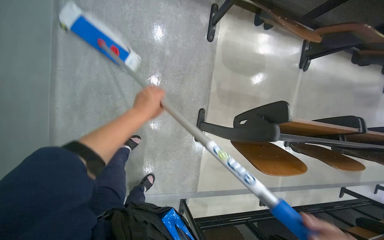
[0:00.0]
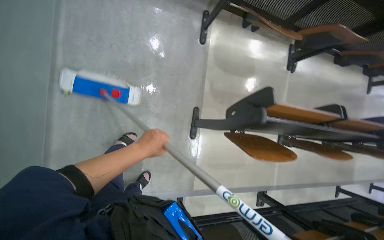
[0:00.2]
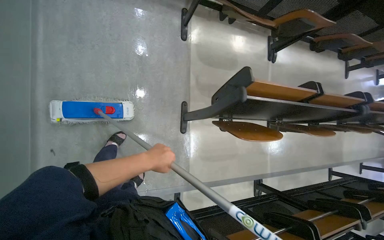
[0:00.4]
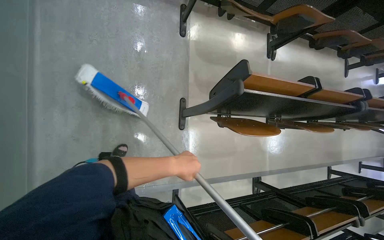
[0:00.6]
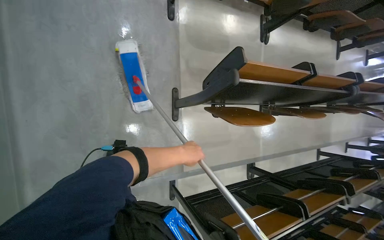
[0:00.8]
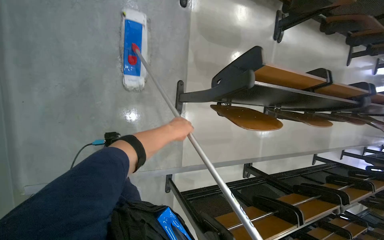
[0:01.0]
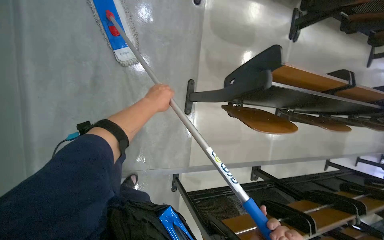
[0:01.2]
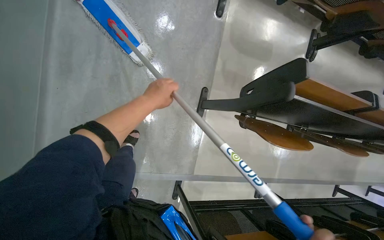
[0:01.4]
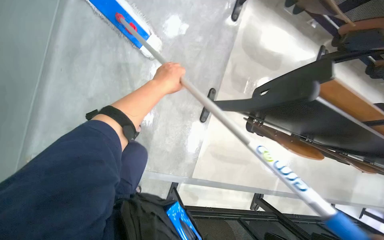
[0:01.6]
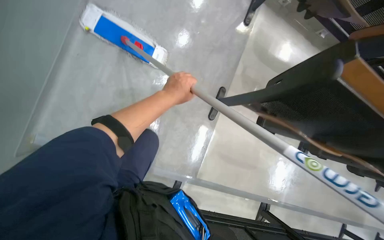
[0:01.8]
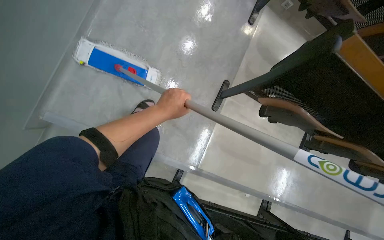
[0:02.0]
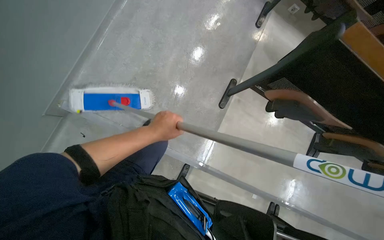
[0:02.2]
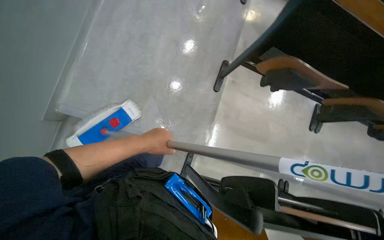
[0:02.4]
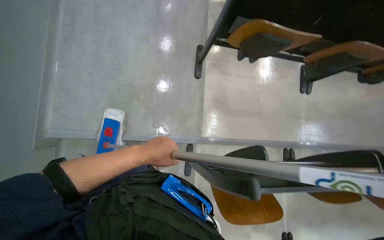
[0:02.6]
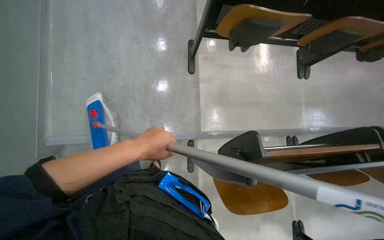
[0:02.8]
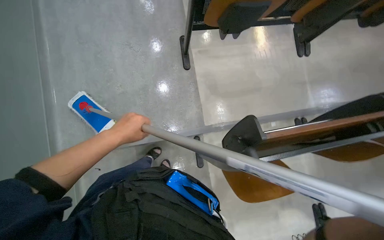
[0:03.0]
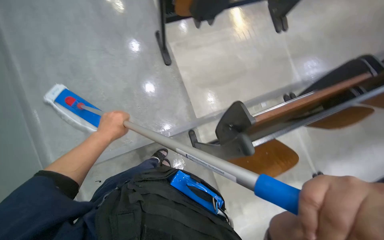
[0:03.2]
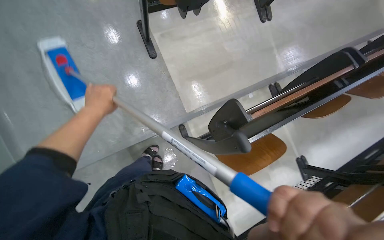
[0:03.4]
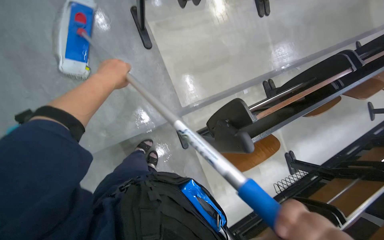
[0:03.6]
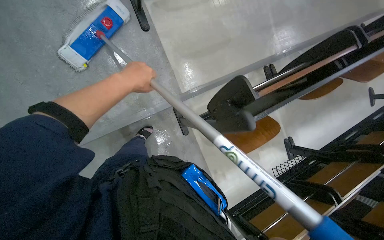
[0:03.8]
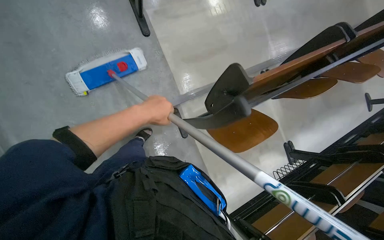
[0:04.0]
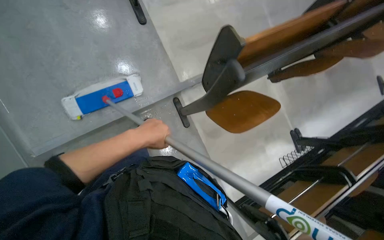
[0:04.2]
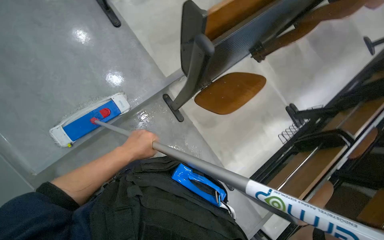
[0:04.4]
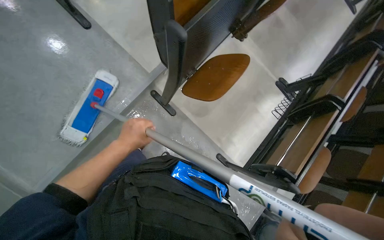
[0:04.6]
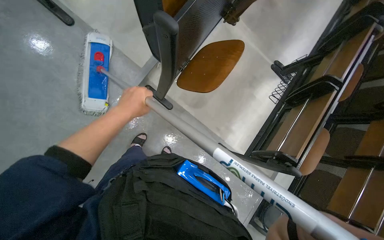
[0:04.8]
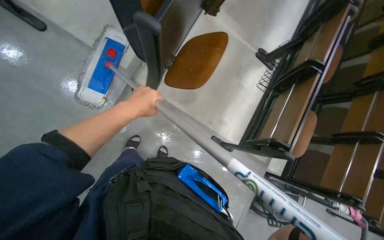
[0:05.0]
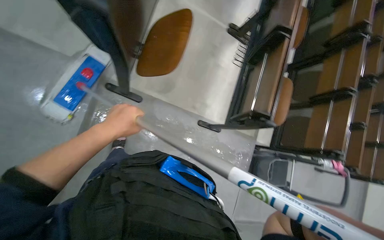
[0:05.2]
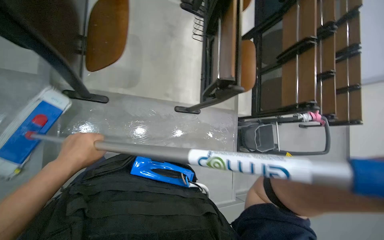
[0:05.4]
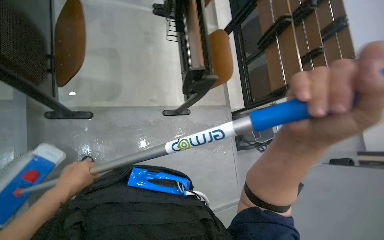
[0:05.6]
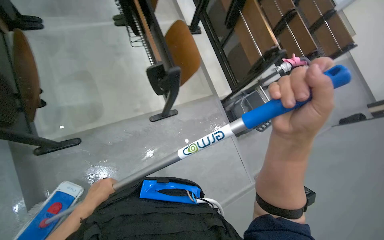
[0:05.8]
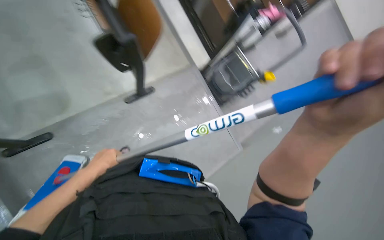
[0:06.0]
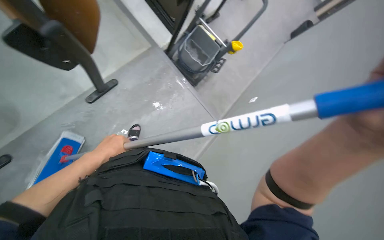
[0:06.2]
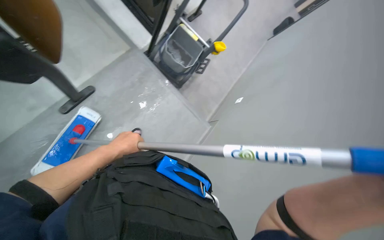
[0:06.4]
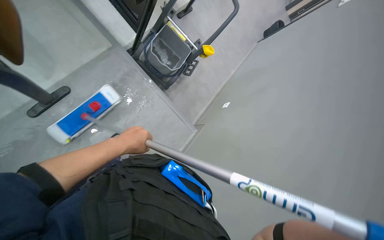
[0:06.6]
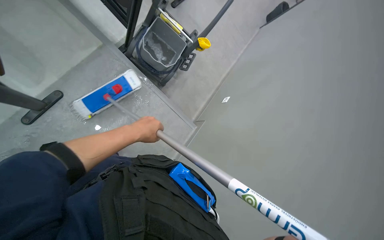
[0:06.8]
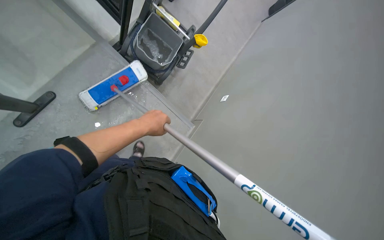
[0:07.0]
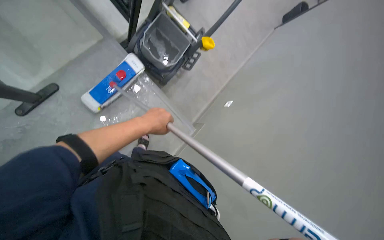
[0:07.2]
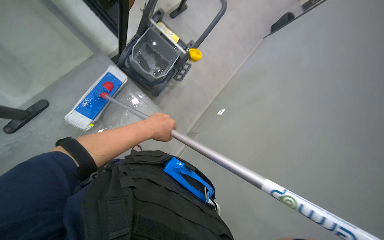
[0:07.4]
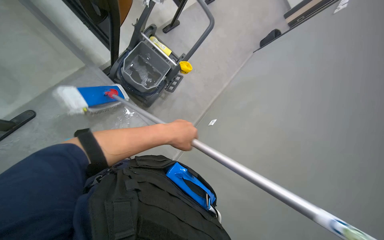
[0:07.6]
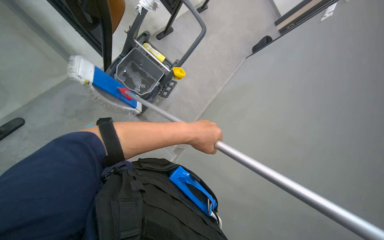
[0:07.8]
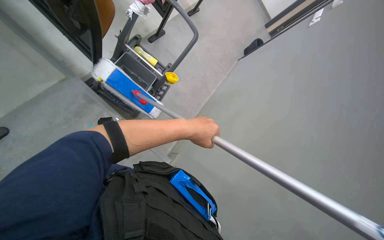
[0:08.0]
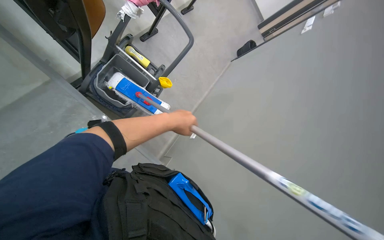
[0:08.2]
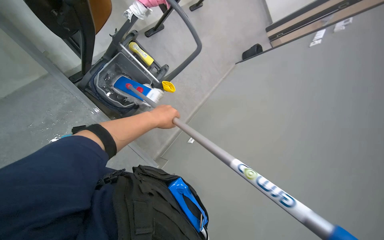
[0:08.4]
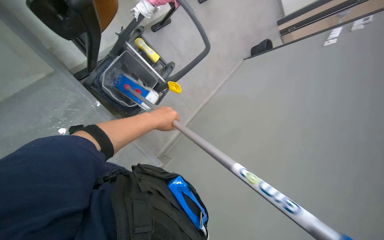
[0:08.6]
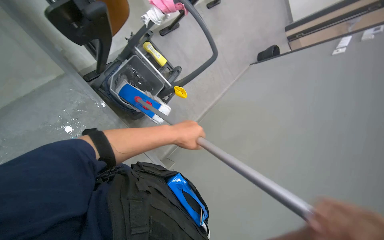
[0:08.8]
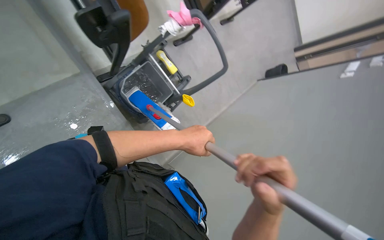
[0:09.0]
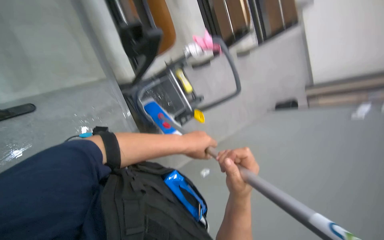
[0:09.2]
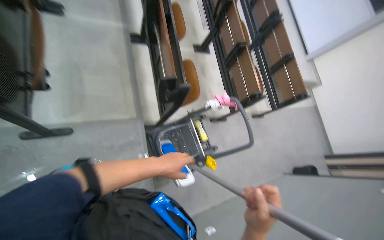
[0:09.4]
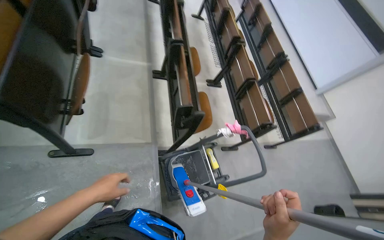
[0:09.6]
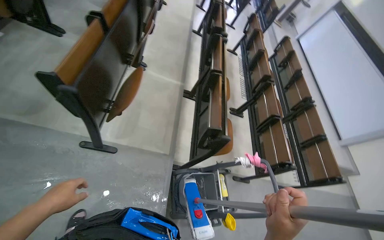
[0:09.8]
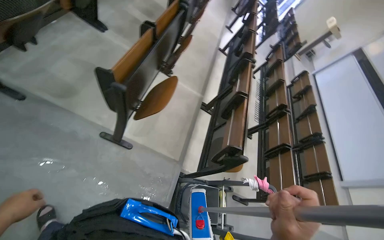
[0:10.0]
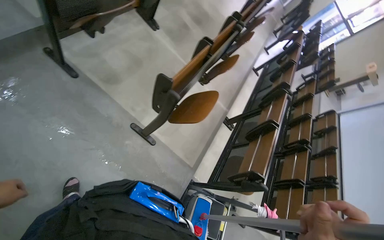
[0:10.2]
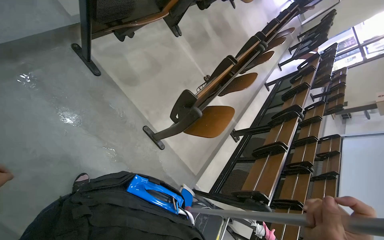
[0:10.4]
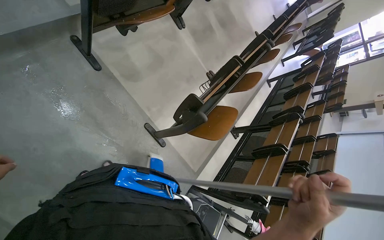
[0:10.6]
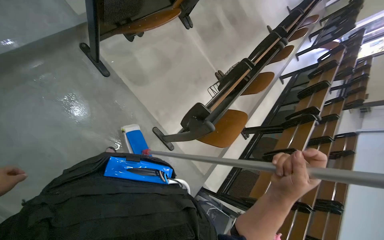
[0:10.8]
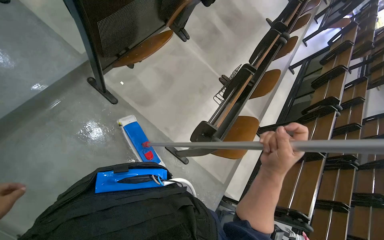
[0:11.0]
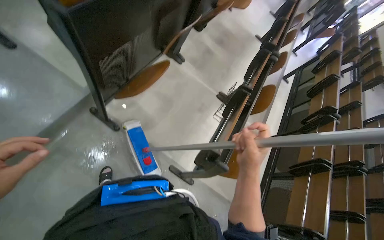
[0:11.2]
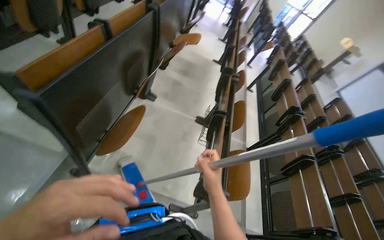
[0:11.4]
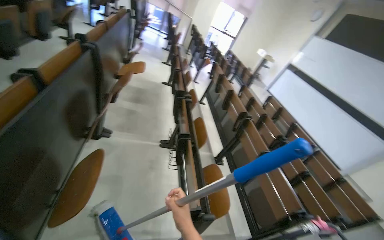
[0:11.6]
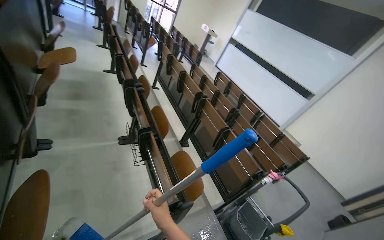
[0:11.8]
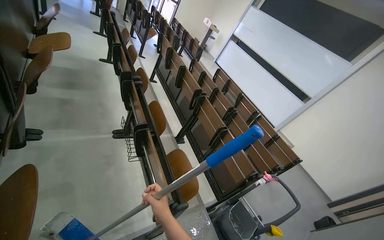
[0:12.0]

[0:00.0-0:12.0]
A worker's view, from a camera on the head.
Job: mopping floor.
The whole recording: Mopping lecture hall floor. The worker dips the mop into the bucket and mops the floor of the lecture hall.
0:00.0 to 0:01.6: The left hand travels down the picture and back again, roughly 30 cm each way.
0:01.6 to 0:03.0: The camera is carried about 60 cm. The scene turns some 30 degrees counterclockwise in the picture.
0:03.0 to 0:04.4: Everything in view rotates approximately 25 degrees counterclockwise. The left hand travels up the picture and back again, approximately 15 cm each way.
0:04.4 to 0:06.0: The head travels roughly 60 cm. The head rotates some 80 degrees to the right. The camera pitches downward, by some 25 degrees.
0:06.0 to 0:07.6: The wearer moves approximately 50 cm. The head rotates approximately 20 degrees to the right.
0:07.6 to 0:09.0: The left hand swings left and right, roughly 10 cm each way, with 2 reversals.
0:09.0 to 0:10.4: The wearer moves roughly 80 cm. The head turns to the left by some 70 degrees. The camera pitches upward, by some 55 degrees.
0:10.4 to 0:12.0: The wearer moves about 50 cm. The head turns to the right by about 55 degrees.

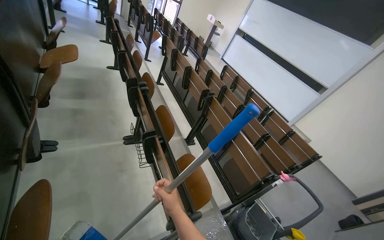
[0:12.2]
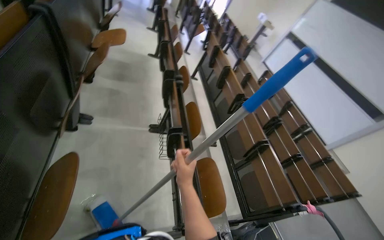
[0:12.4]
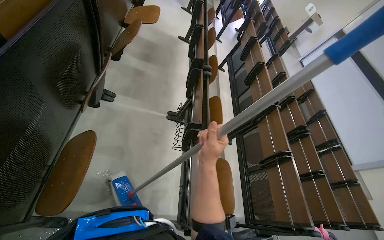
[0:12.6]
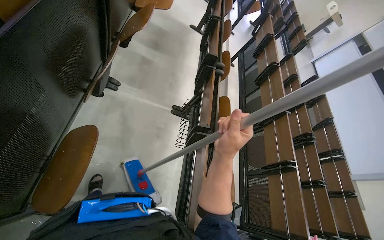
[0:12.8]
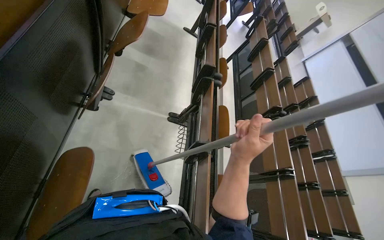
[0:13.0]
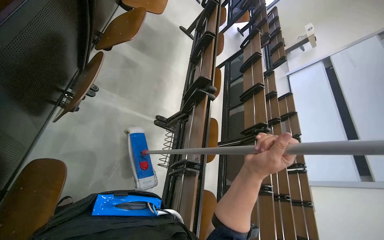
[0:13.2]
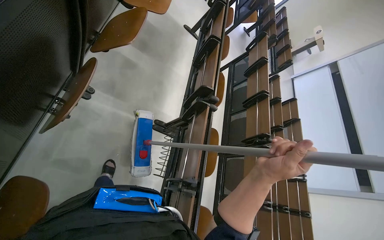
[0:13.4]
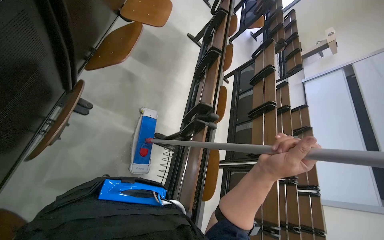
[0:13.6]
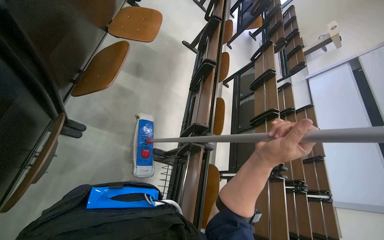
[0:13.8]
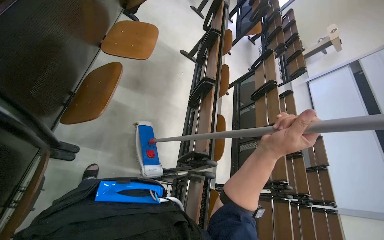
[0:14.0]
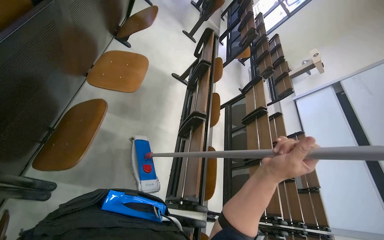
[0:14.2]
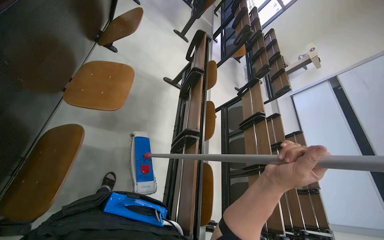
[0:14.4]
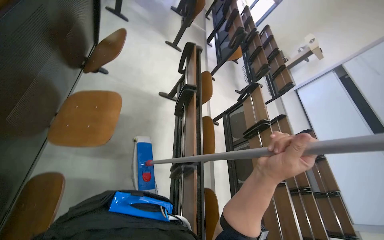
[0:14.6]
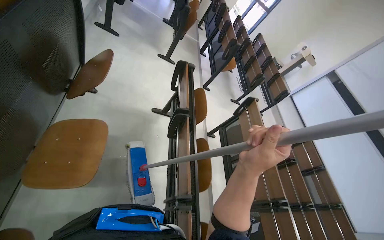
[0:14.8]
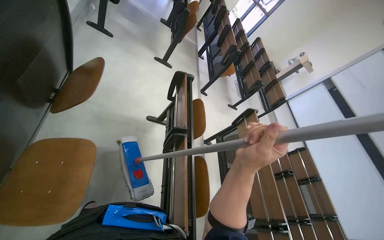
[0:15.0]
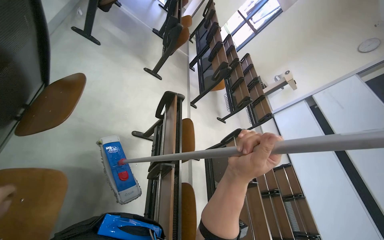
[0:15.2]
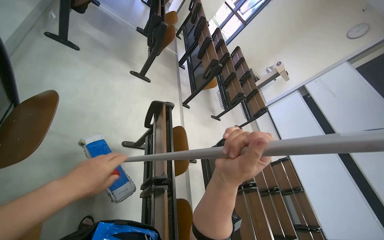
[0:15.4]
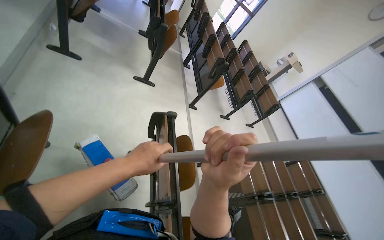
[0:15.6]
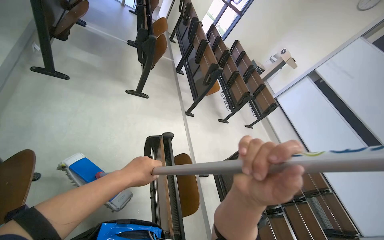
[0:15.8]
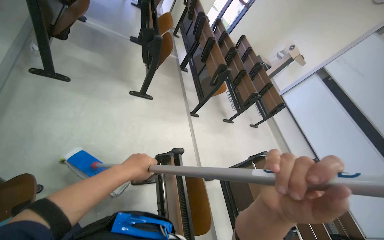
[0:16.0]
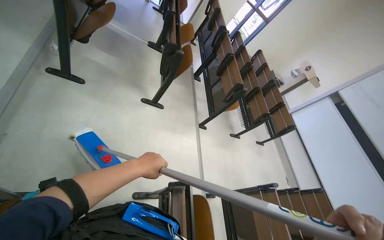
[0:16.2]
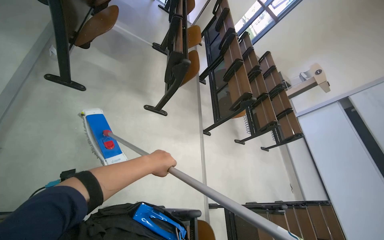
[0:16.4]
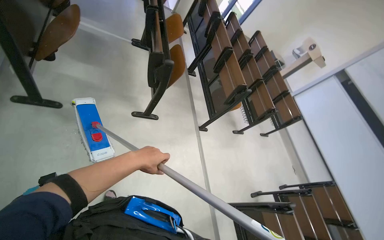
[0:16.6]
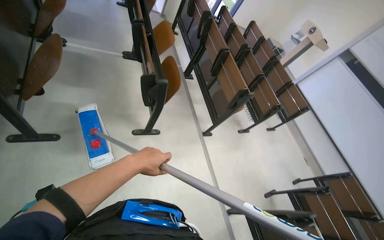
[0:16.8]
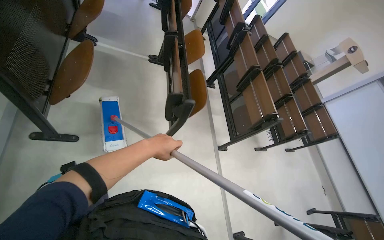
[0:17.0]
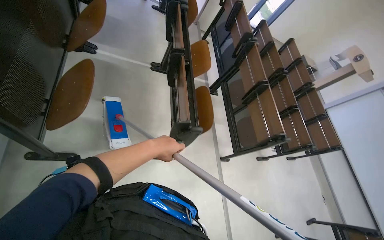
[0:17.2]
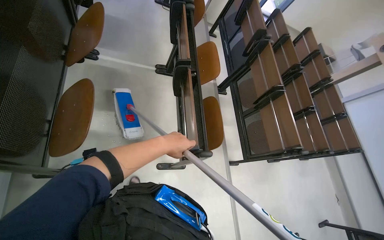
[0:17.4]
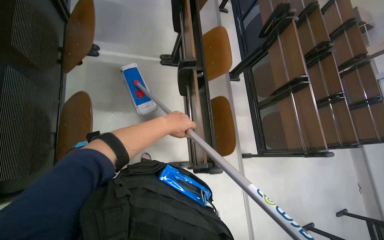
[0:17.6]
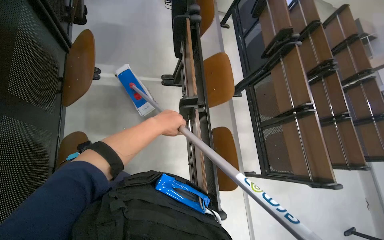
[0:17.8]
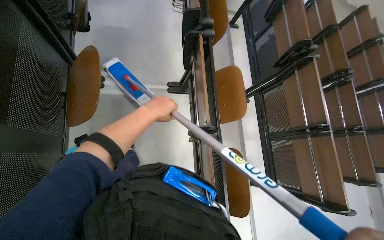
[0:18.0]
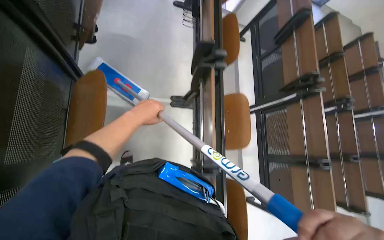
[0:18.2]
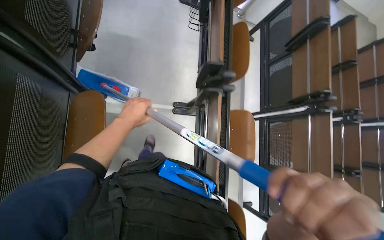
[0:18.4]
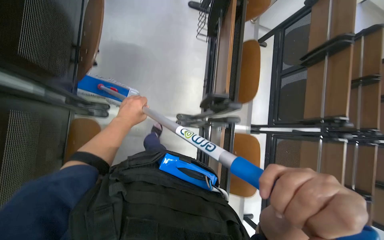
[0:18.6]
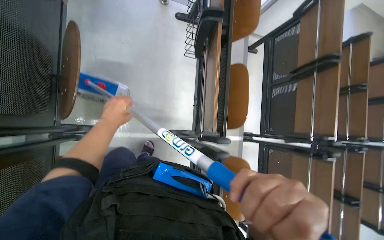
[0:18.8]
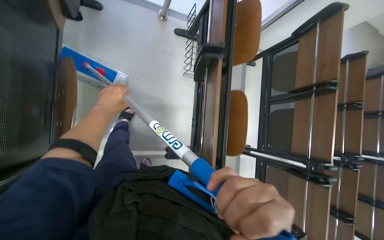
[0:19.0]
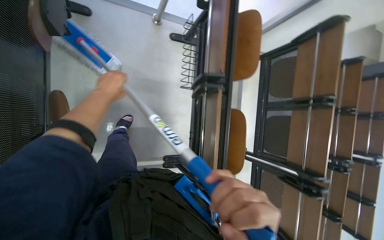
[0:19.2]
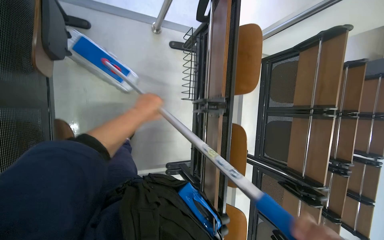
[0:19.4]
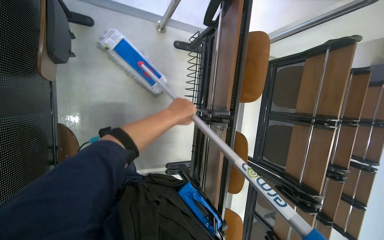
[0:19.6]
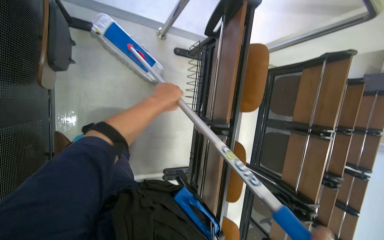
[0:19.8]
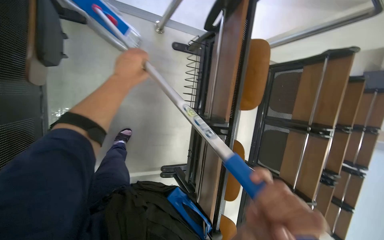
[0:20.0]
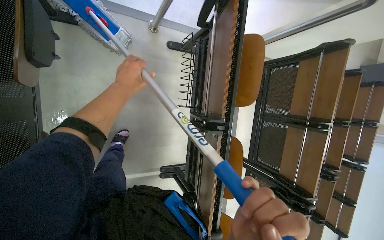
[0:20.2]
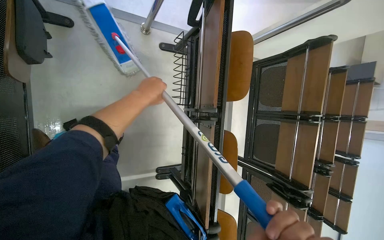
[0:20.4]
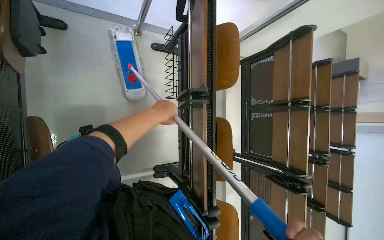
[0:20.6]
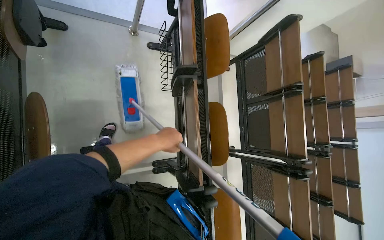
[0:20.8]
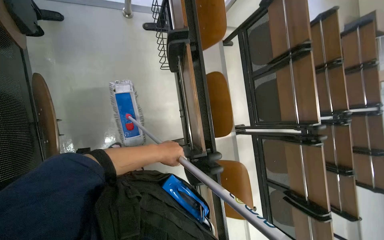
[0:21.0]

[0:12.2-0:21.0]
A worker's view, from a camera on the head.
Job: mopping floor.
The whole recording: Mopping lecture hall floor. The worker dips the mop into the bucket and mops the floor of the lecture hall.
0:12.2 to 0:13.6: The camera is carried roughly 70 cm. The scene rotates clockwise by approximately 35 degrees.
0:13.6 to 0:15.2: The wearer moves approximately 1.5 m.
0:15.2 to 0:16.6: The camera travels approximately 1 m.
0:16.6 to 0:18.0: The wearer moves roughly 1.5 m. The view tilts about 15 degrees downward.
0:18.0 to 0:19.6: The camera travels approximately 1.5 m. The wearer looks roughly 15 degrees further downward.
0:19.6 to 0:21.0: The wearer moves roughly 40 cm.
